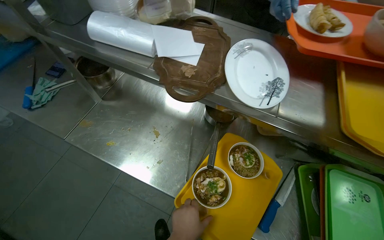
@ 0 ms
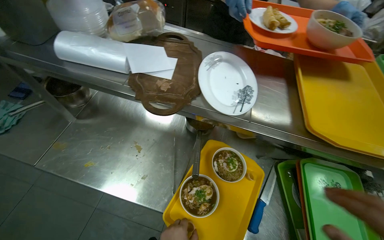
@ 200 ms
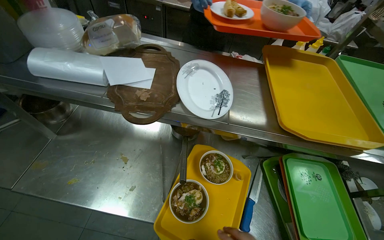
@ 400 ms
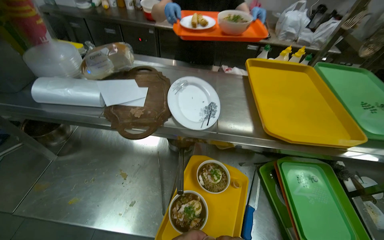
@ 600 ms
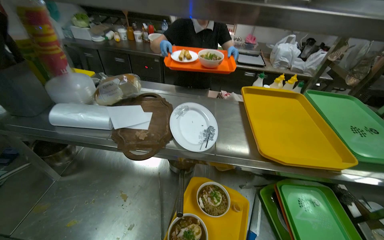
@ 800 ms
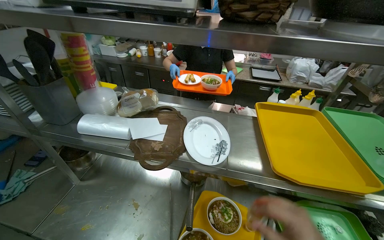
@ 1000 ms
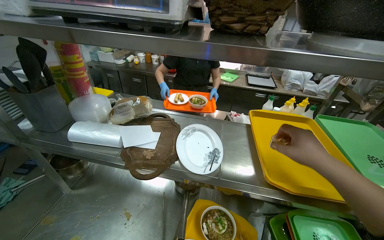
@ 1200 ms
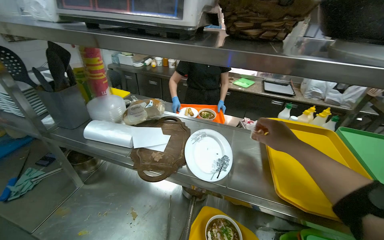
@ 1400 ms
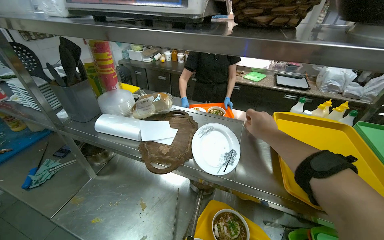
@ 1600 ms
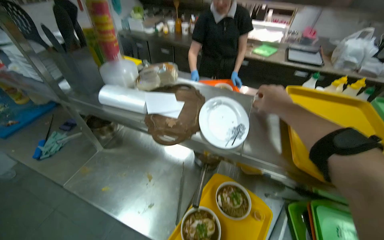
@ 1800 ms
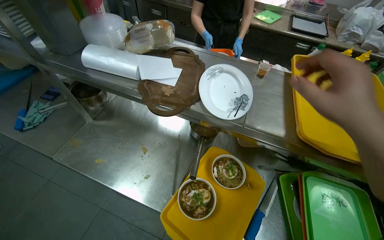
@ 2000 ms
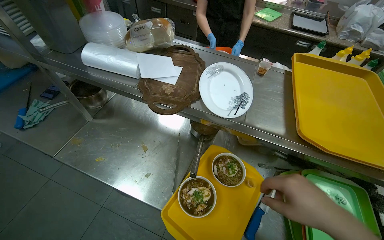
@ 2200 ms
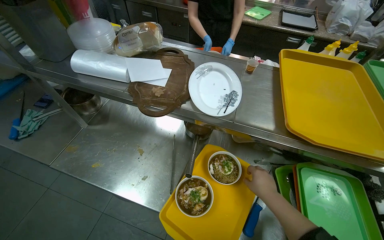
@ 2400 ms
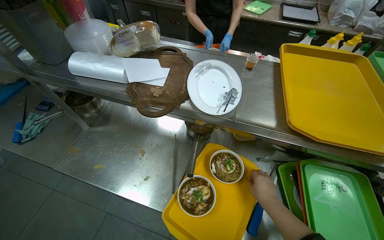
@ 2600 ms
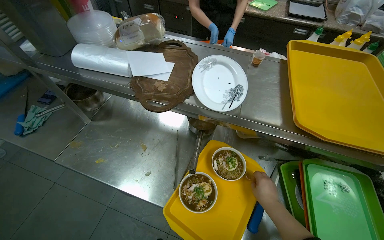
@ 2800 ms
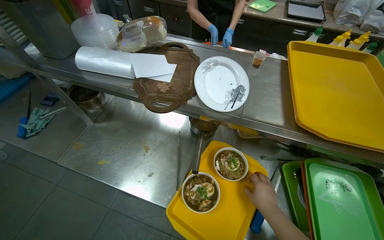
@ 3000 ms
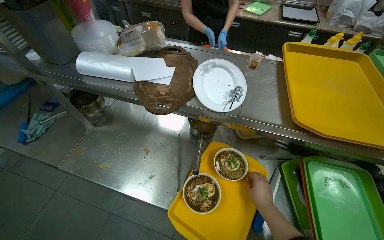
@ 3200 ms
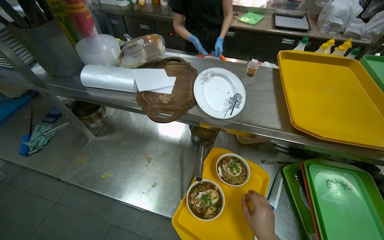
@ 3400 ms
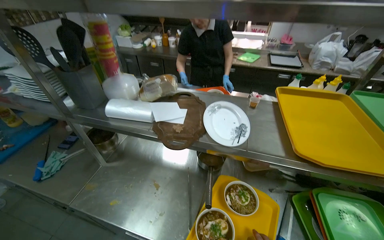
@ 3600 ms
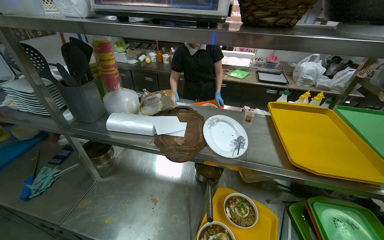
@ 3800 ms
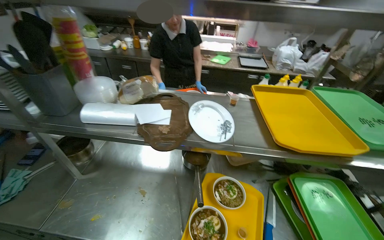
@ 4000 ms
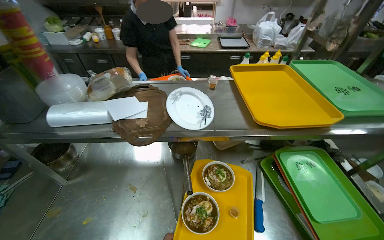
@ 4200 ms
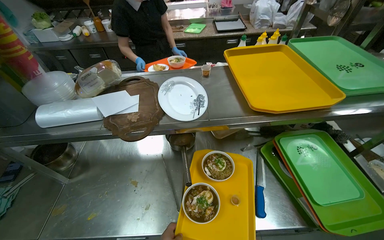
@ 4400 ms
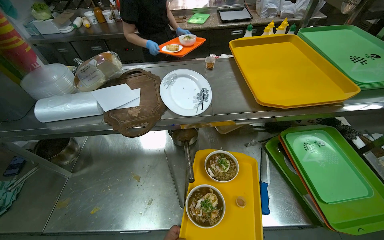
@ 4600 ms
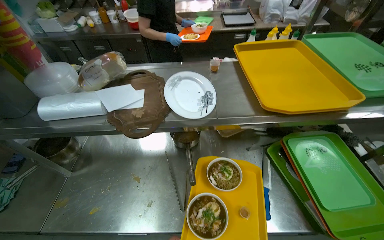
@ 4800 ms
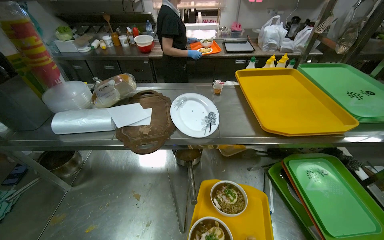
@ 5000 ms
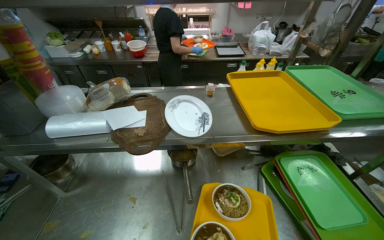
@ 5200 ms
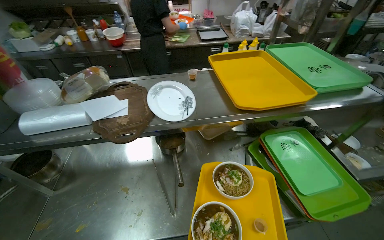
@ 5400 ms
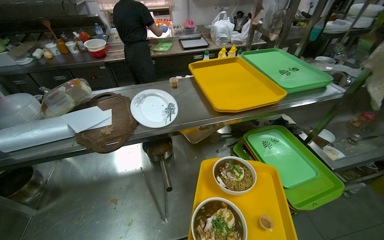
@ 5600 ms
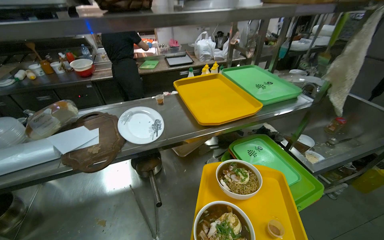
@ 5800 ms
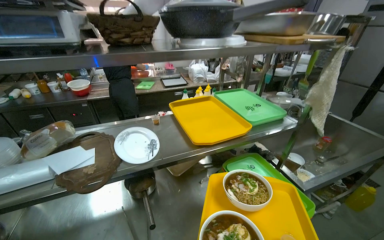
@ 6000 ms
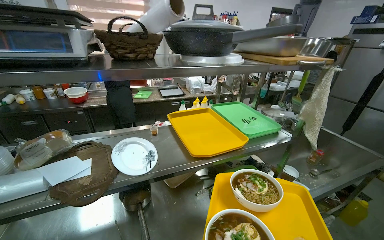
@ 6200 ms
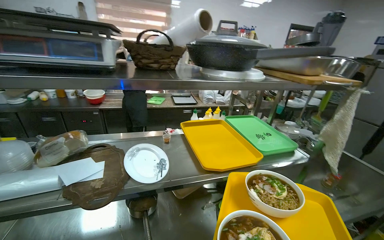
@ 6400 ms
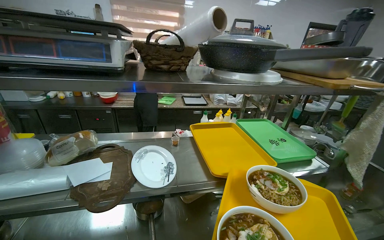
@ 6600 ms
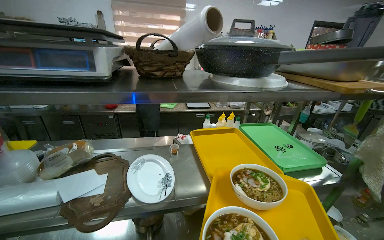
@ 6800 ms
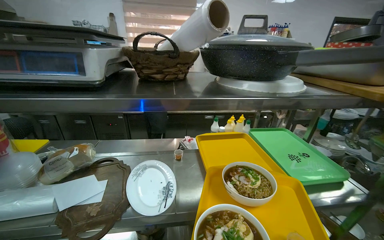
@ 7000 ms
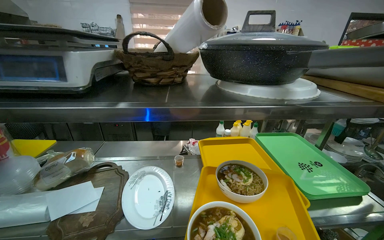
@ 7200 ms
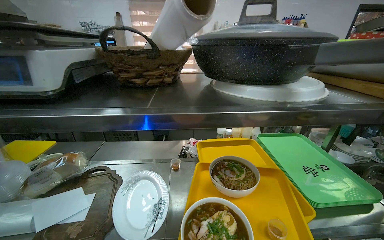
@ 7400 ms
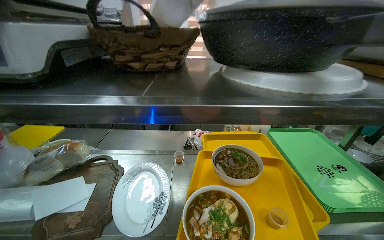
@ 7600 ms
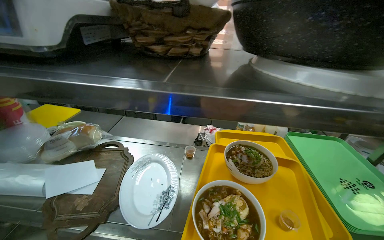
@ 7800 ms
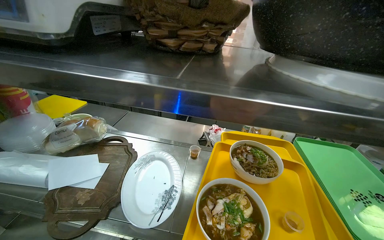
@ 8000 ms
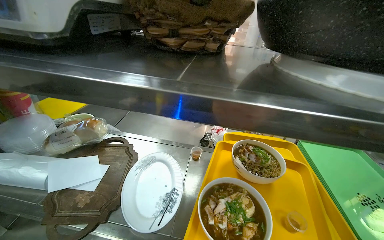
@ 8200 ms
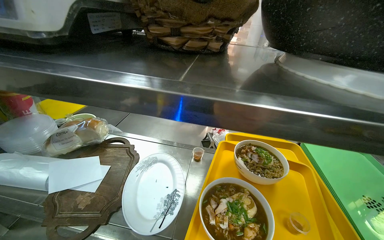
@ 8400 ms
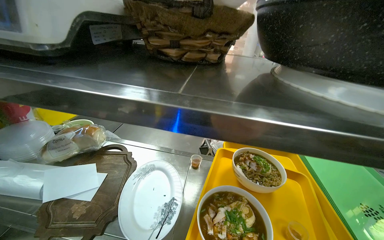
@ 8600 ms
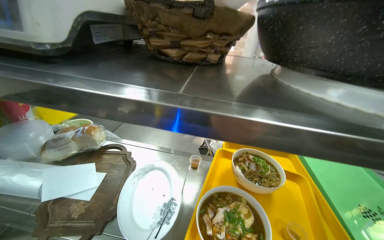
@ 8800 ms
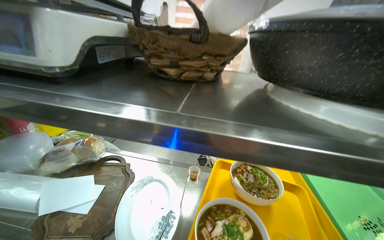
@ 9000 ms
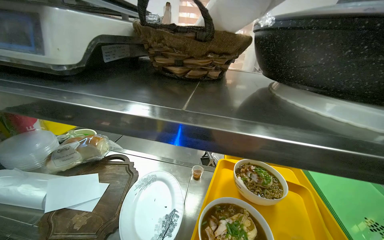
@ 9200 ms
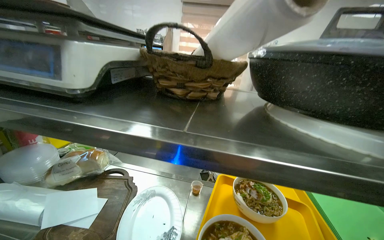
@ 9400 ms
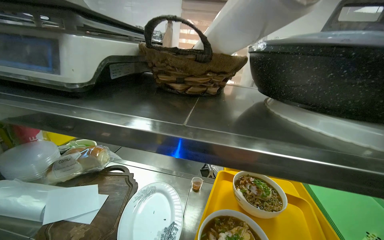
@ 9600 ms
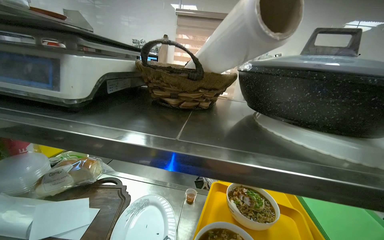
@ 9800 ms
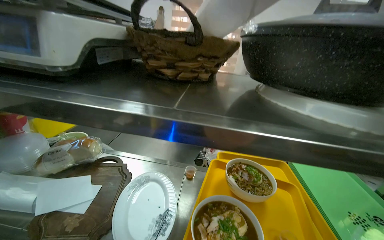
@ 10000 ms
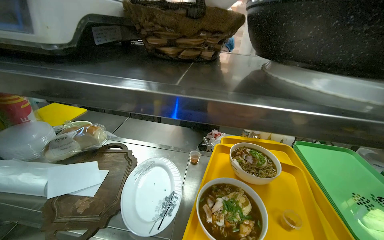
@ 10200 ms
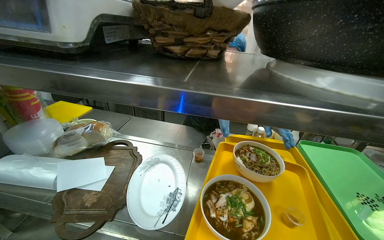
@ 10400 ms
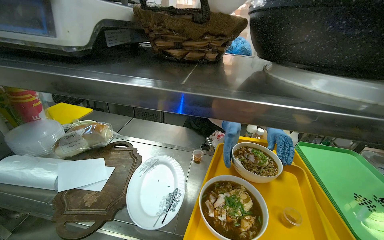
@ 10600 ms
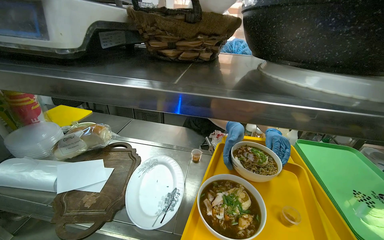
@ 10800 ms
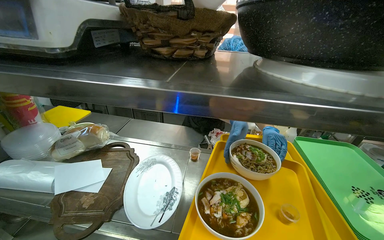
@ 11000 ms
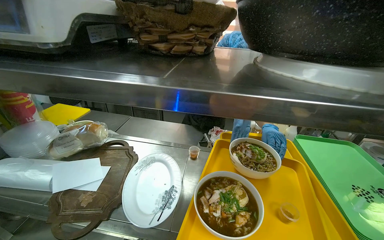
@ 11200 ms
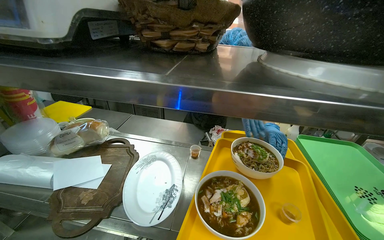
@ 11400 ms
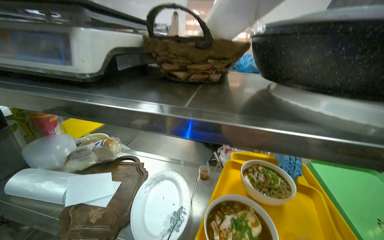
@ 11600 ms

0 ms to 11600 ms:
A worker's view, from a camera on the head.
Job: preparing food.
The whole recording: Serving food to customers. The worker arranges bowls and sauce cups on serving trays and hands them to another worker.
0 ms to 1400 ms: The wearer looks approximately 25 degrees further upward.
1400 ms to 2800 ms: The view tilts roughly 20 degrees downward. The right hand is displaced down the picture and farther from the camera by some 40 cm.
2800 ms to 4400 ms: The head rotates about 20 degrees to the right.
5800 ms to 7200 ms: The view tilts about 15 degrees upward.

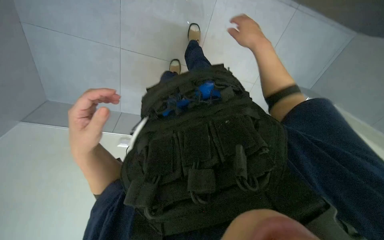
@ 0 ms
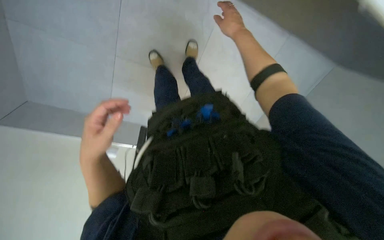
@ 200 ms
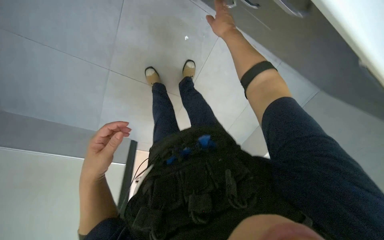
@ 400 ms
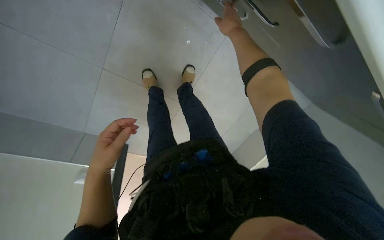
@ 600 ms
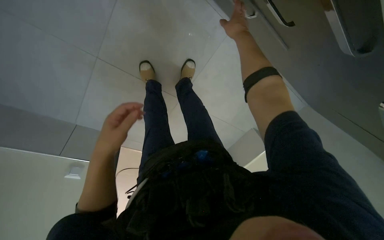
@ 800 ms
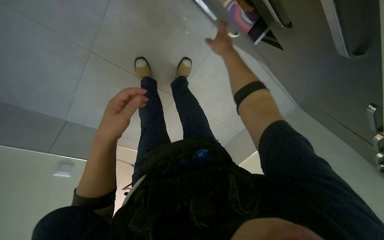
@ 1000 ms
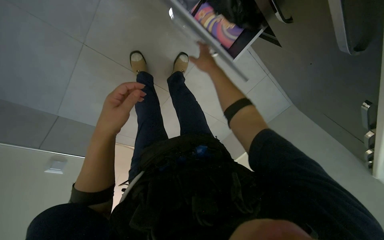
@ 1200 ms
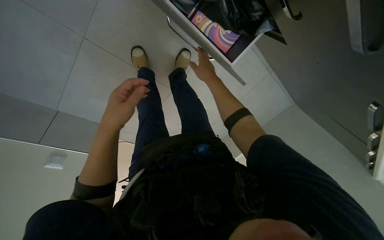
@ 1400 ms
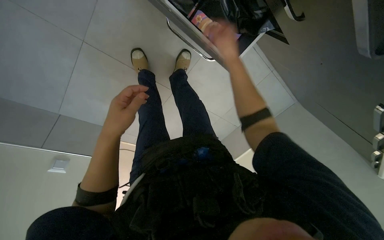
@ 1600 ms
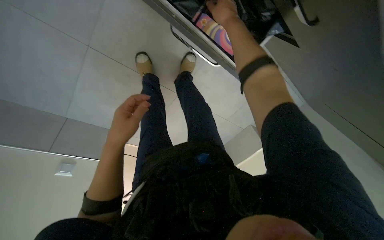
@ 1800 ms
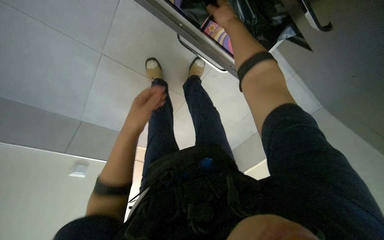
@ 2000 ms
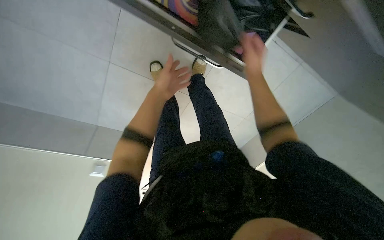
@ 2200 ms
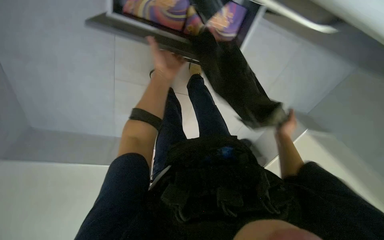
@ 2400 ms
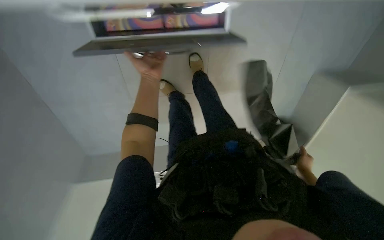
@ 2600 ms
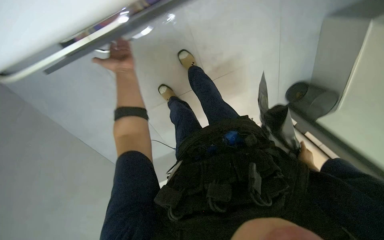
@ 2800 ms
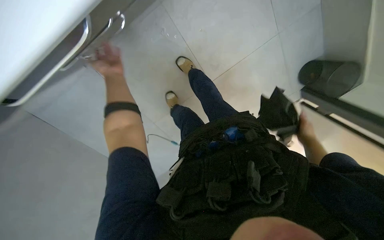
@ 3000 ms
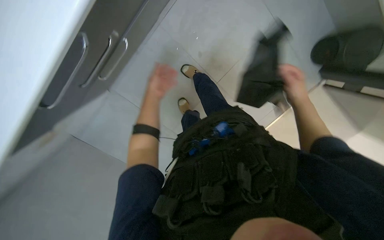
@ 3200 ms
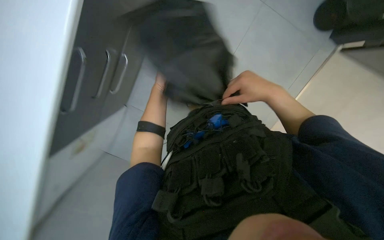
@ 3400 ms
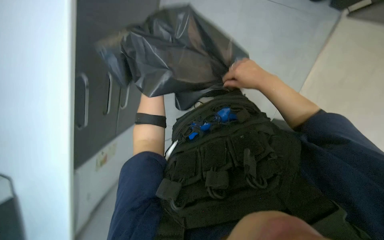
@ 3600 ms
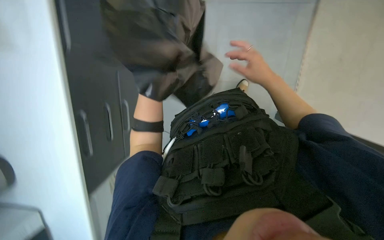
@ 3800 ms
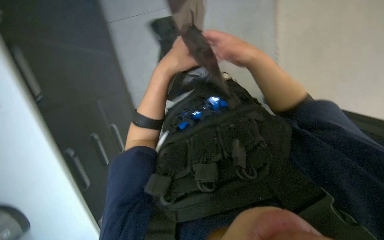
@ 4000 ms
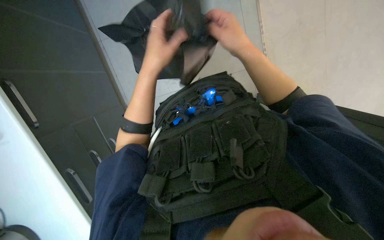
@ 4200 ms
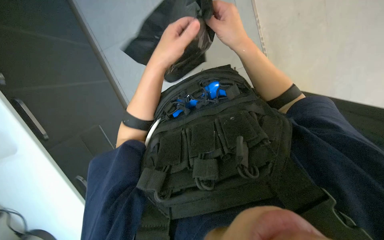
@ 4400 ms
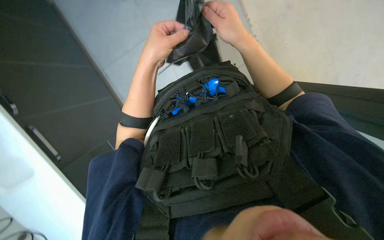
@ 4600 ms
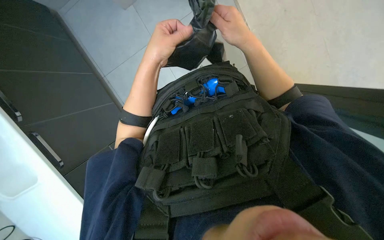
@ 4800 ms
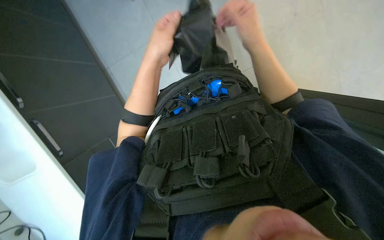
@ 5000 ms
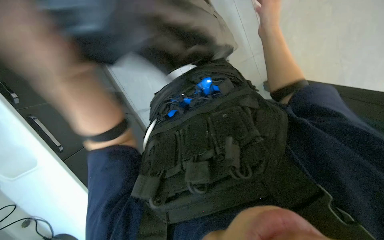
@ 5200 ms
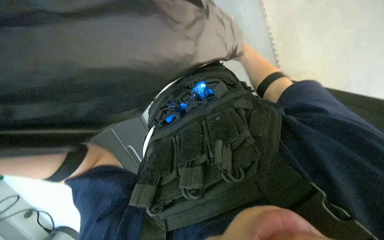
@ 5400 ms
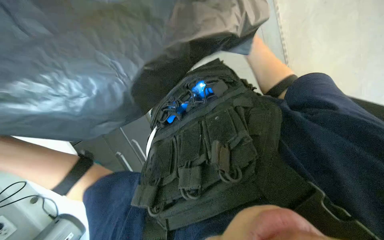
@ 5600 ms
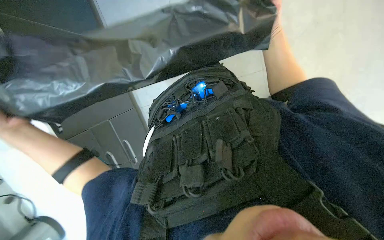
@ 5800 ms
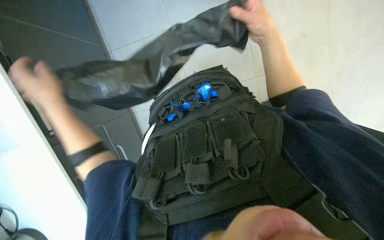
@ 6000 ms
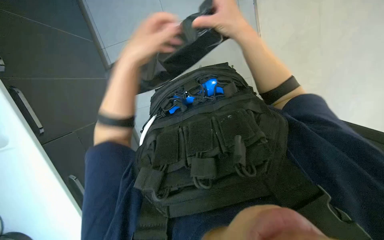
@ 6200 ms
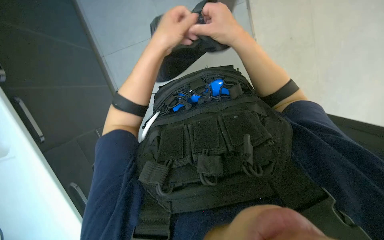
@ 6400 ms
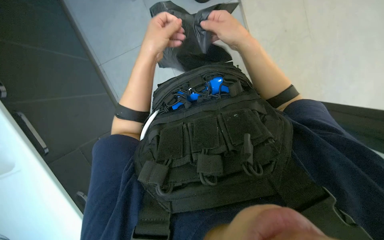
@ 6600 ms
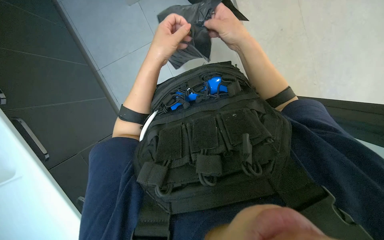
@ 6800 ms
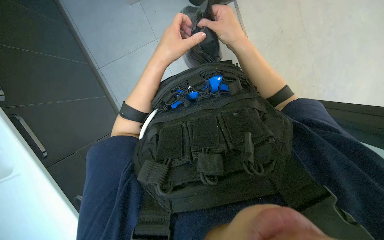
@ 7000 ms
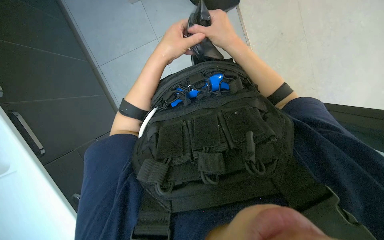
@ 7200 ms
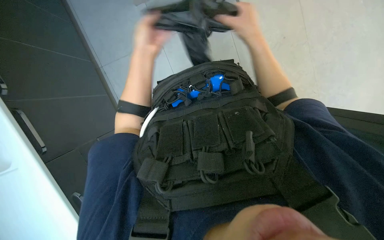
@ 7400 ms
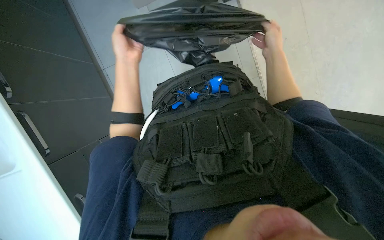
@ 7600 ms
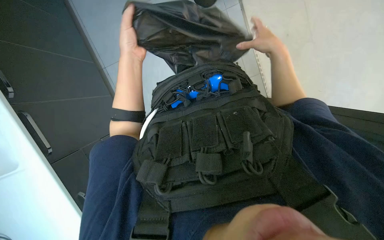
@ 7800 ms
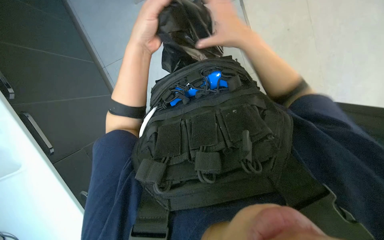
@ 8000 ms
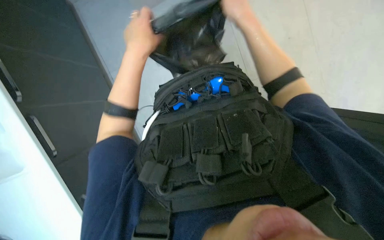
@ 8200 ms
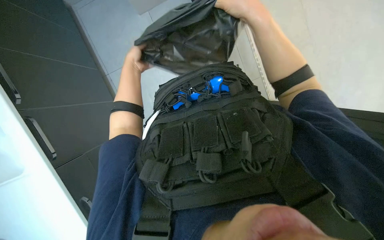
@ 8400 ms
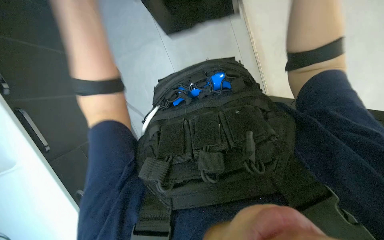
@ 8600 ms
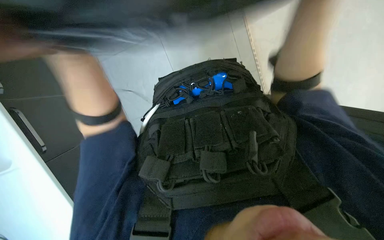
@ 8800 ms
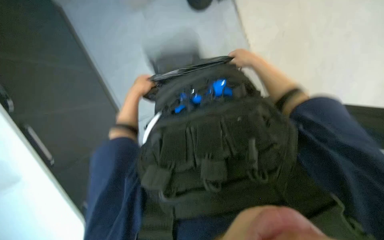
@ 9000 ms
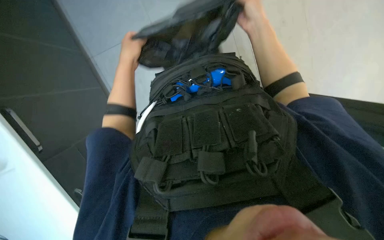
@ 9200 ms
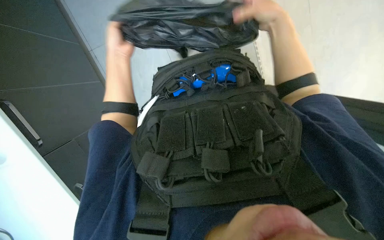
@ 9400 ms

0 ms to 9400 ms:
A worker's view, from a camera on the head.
Job: managing trash.
The whole recording: Lining trash can with bag. The worker takes a black bag from a drawer and lines the trash can with it.
0 ms to 1600 ms: The wearer looks some 20 degrees further upward.
1600 ms to 3200 ms: The view swings roughly 30 degrees to the left. The scene rotates counterclockwise by roughly 30 degrees.
3200 ms to 4800 ms: The right hand moves to the left, roughly 15 cm, while the left hand is displaced to the right and nearer to the camera by about 15 cm.
4800 ms to 6200 ms: The right hand reaches about 15 cm farther from the camera, then returns.
6200 ms to 7800 ms: The right hand heads to the right, covering approximately 10 cm.
7800 ms to 9400 ms: The left hand goes farther from the camera and returns, approximately 5 cm each way.
